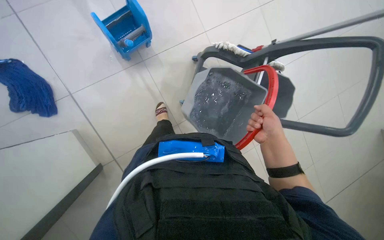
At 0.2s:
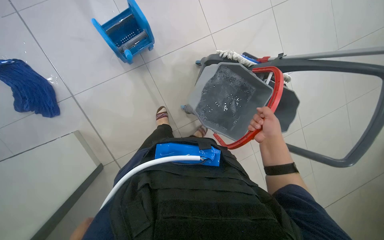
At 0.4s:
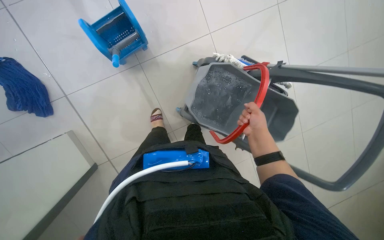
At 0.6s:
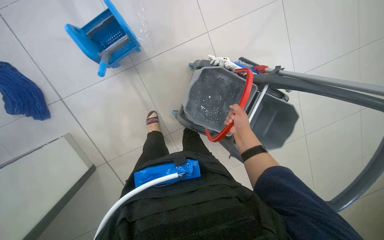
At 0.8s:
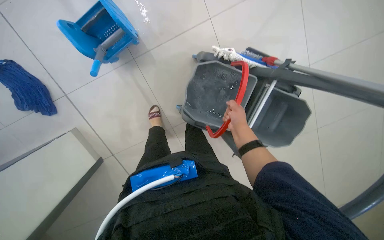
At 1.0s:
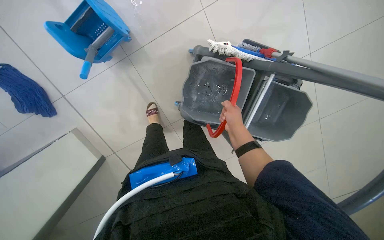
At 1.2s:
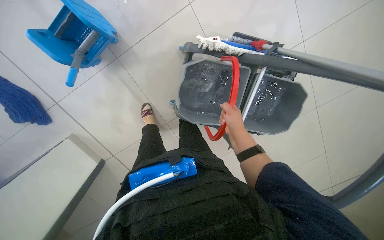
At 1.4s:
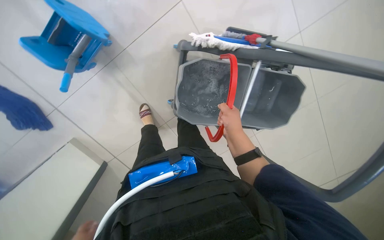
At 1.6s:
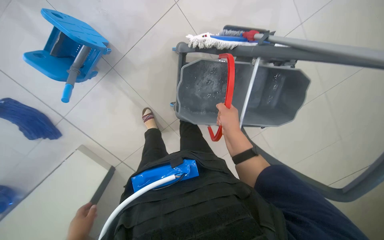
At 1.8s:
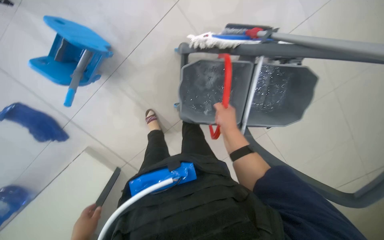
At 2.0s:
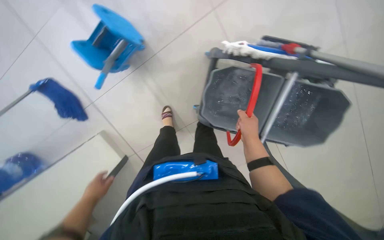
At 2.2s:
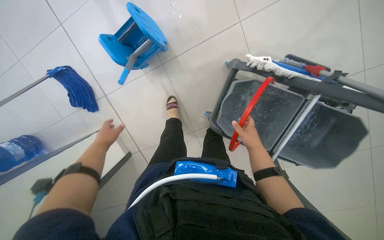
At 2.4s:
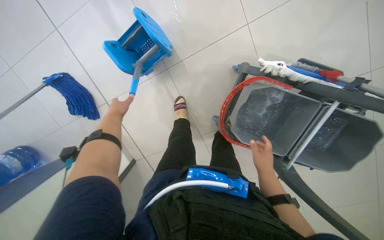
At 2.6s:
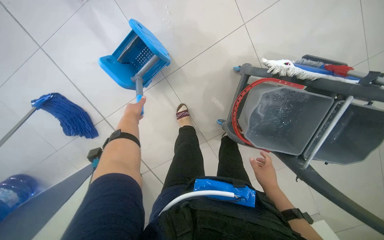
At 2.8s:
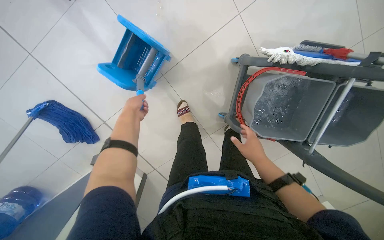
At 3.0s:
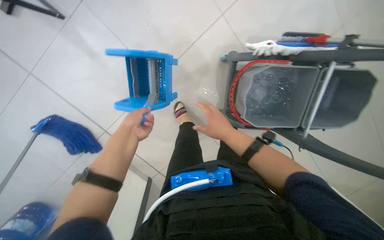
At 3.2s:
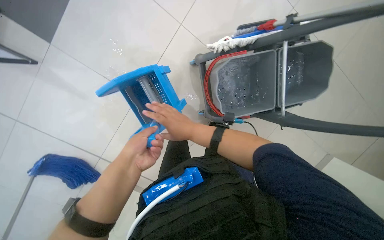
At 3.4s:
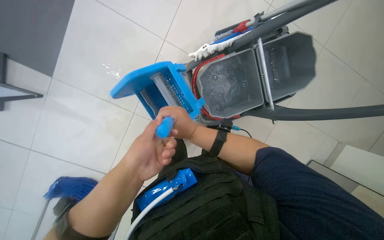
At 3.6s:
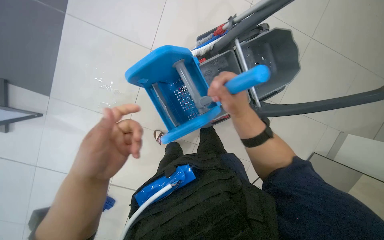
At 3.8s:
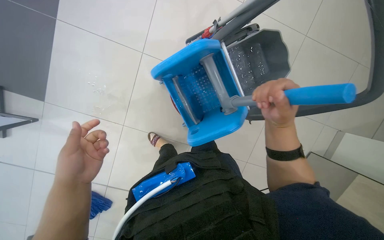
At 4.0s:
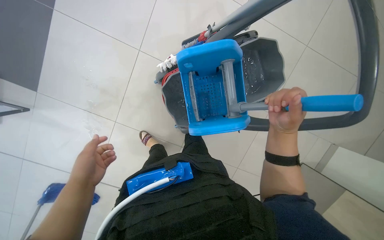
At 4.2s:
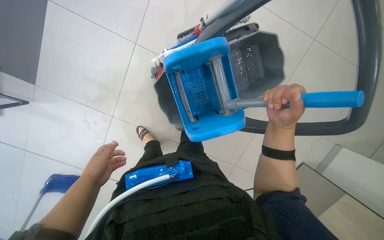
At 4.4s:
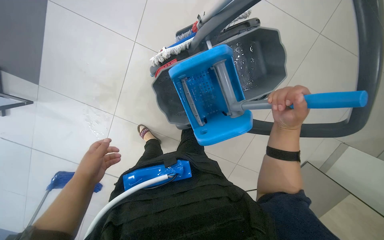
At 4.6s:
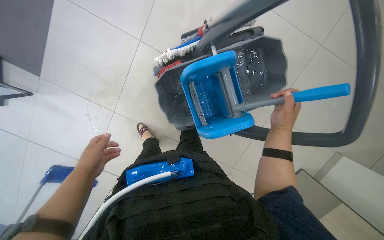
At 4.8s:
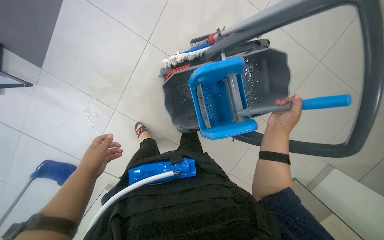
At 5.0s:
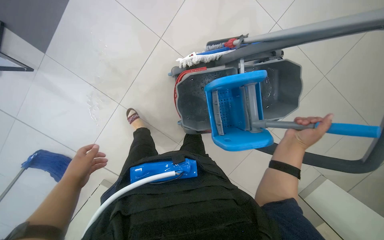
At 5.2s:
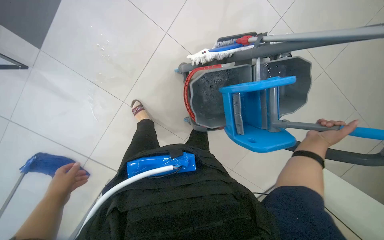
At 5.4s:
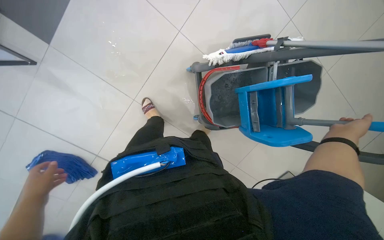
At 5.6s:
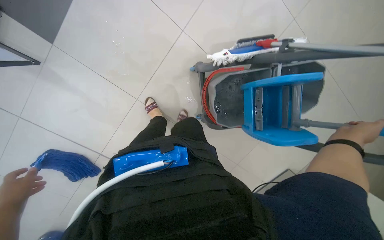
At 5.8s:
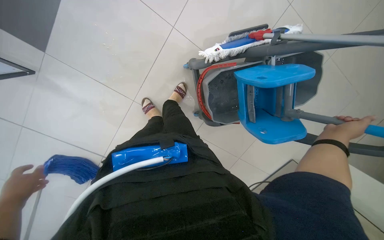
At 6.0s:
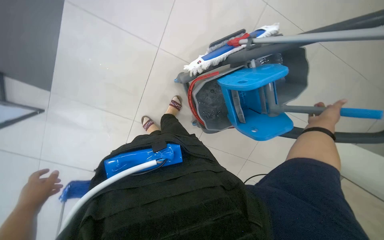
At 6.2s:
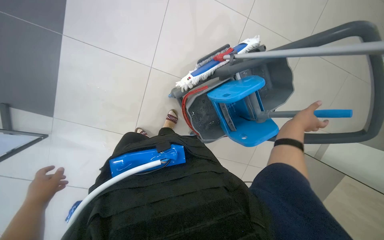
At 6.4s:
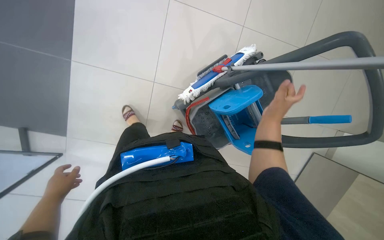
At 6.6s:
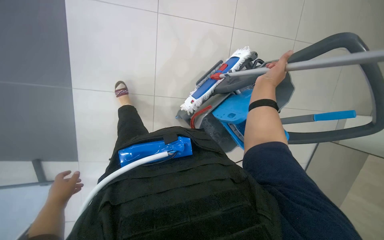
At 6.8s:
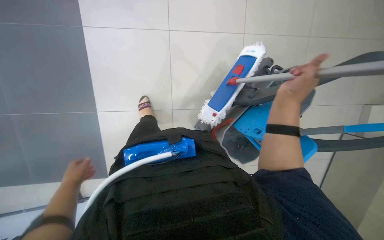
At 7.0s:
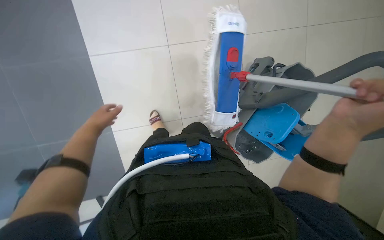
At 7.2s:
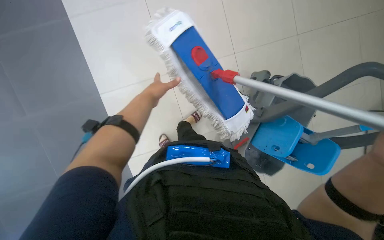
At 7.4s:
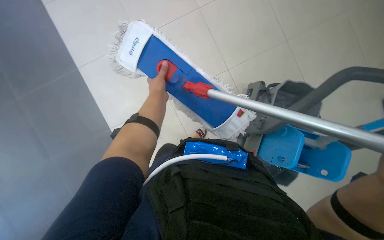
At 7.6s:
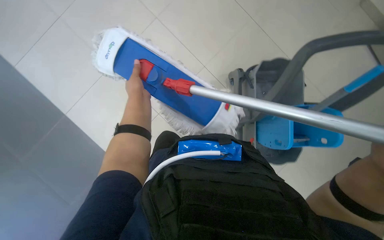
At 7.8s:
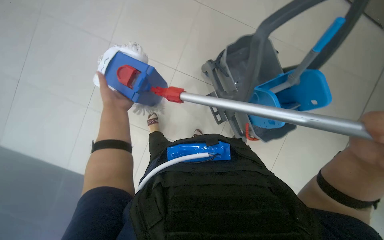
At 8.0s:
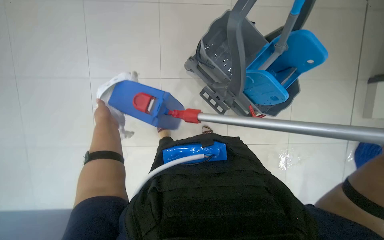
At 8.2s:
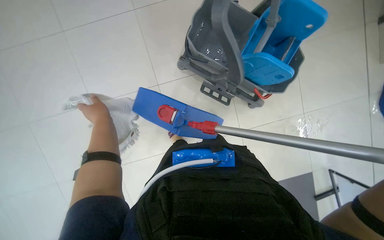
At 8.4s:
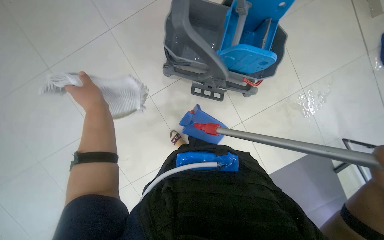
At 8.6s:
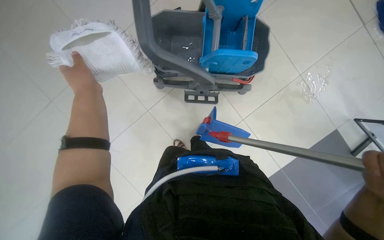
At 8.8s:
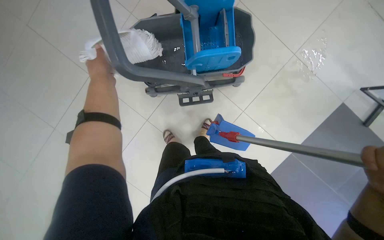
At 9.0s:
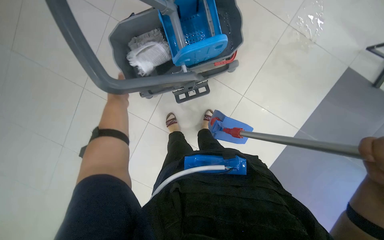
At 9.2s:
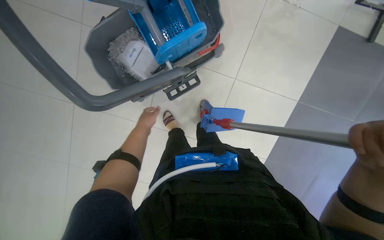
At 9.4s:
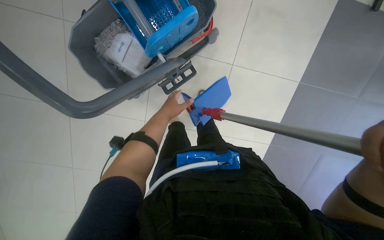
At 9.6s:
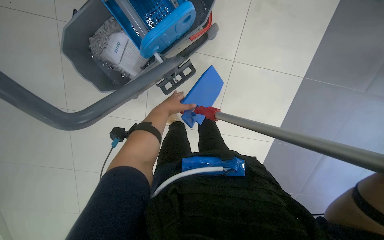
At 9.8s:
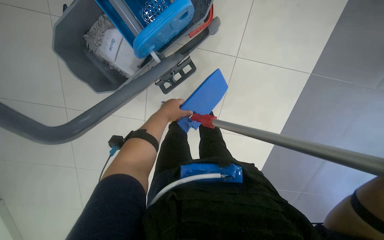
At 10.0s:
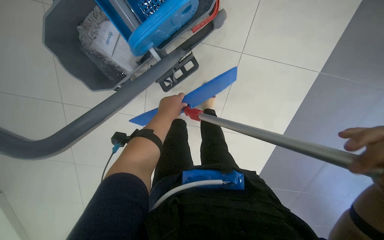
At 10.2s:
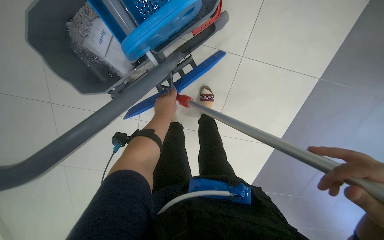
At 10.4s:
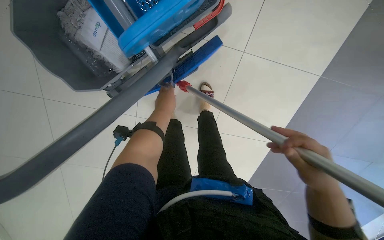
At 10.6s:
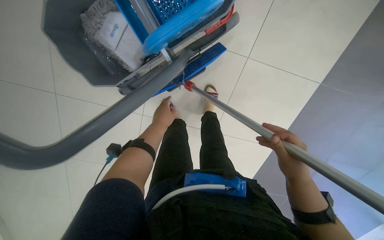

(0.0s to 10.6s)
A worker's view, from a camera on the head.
Job: preparing cleaning supplies.
The whole recording: Preparing cleaning equipment. The worker rinses and empties the cleaning bucket, adds solution, and assembles the mop.
0.0s - 1.6s: The camera is carried about 60 cm. The view tips downward by roughly 20 degrees.
3.0s - 4.6s: The camera is carried roughly 40 cm.
4.6s - 6.0s: The left hand is displaced to the left by some 35 cm.
6.0s - 7.6s: Everything in view rotates approximately 30 degrees counterclockwise. The left hand is displaced up the picture by about 60 cm.
7.6s - 9.0s: The view swings approximately 15 degrees to the left. The scene turns some 70 degrees counterclockwise in the picture.
9.0s - 10.6s: The wearer looks about 15 degrees further downward. The left hand travels to the right by some 15 cm.

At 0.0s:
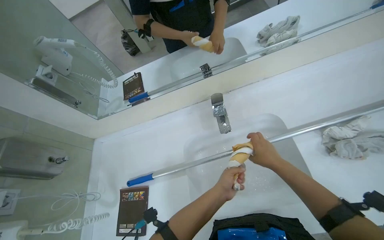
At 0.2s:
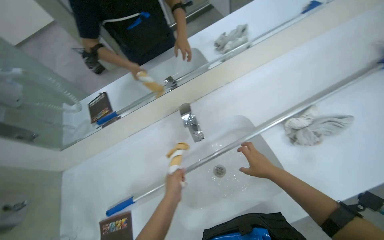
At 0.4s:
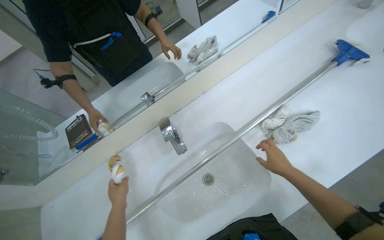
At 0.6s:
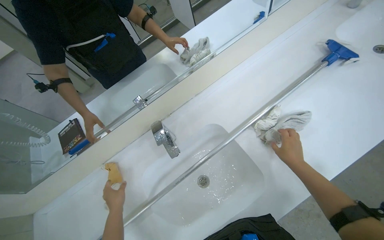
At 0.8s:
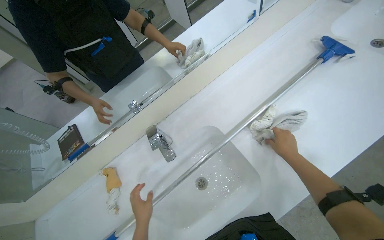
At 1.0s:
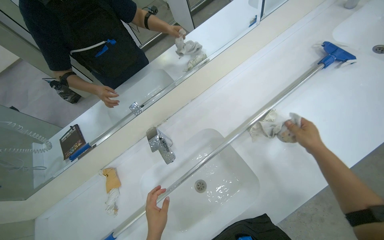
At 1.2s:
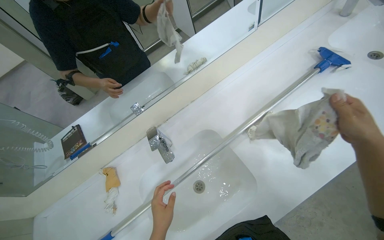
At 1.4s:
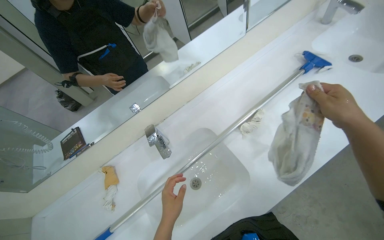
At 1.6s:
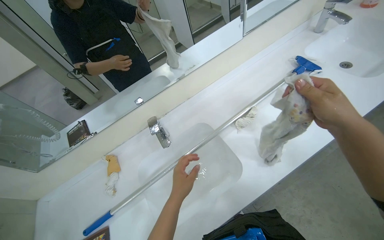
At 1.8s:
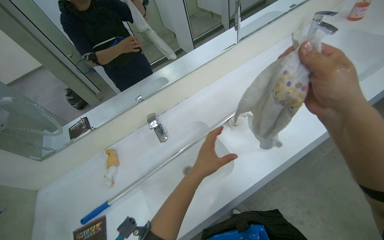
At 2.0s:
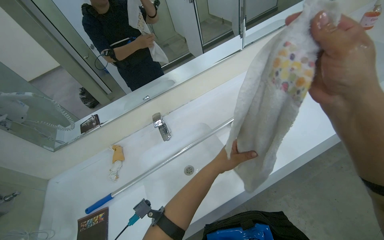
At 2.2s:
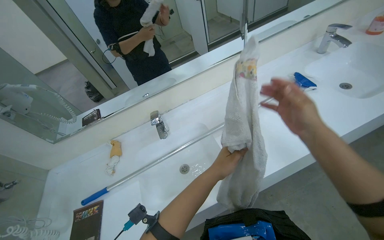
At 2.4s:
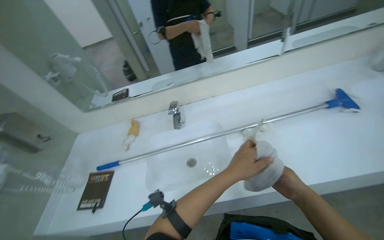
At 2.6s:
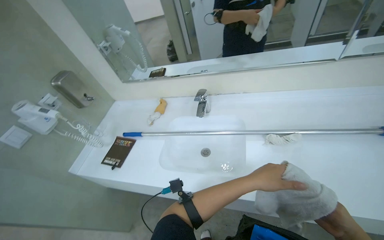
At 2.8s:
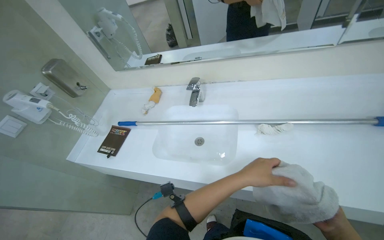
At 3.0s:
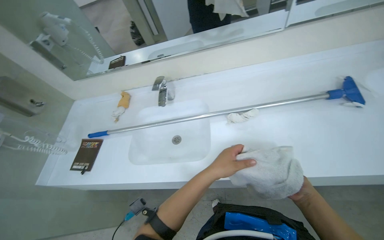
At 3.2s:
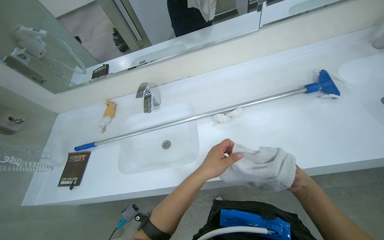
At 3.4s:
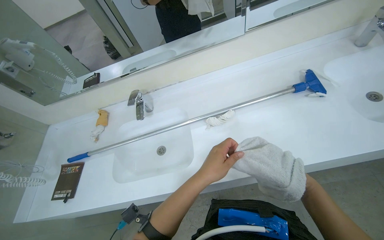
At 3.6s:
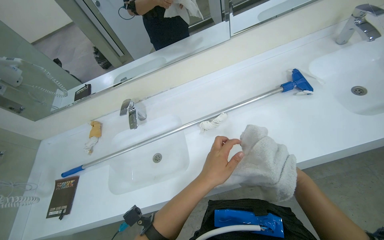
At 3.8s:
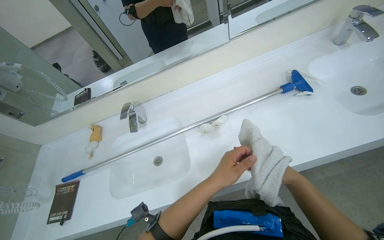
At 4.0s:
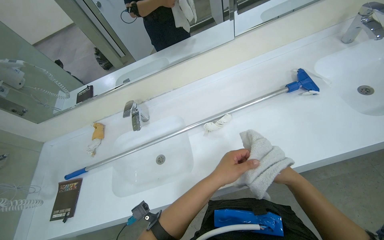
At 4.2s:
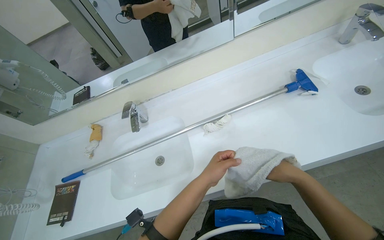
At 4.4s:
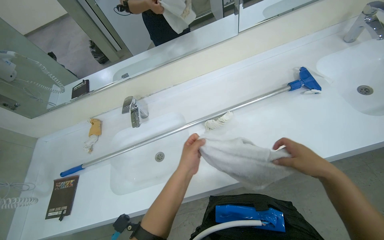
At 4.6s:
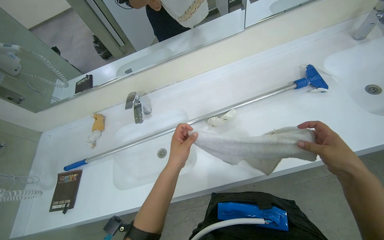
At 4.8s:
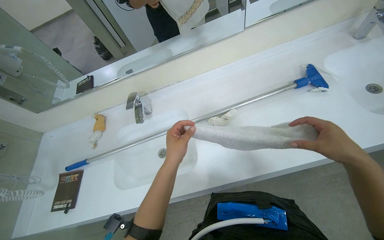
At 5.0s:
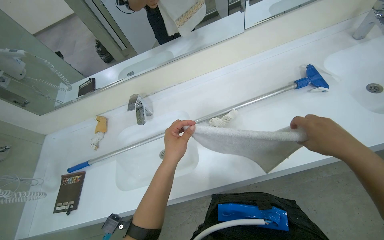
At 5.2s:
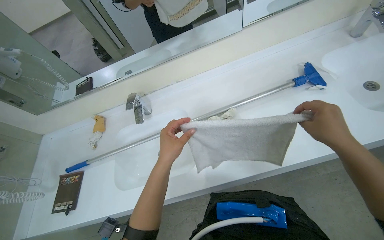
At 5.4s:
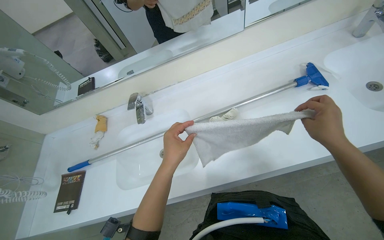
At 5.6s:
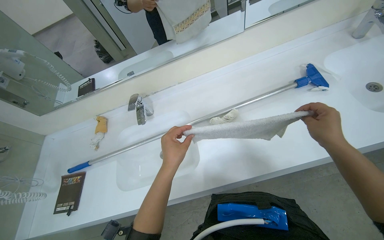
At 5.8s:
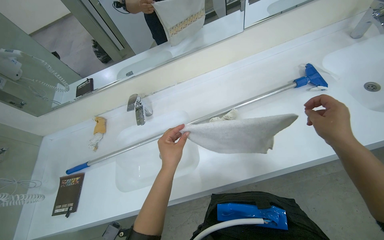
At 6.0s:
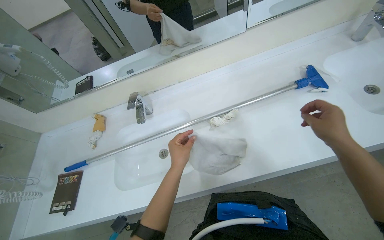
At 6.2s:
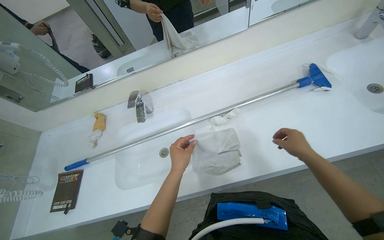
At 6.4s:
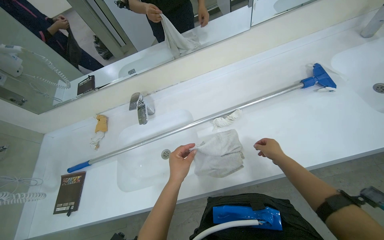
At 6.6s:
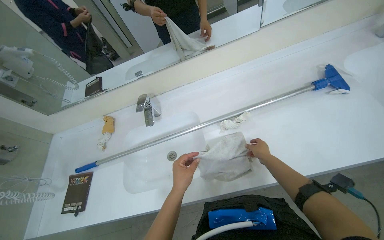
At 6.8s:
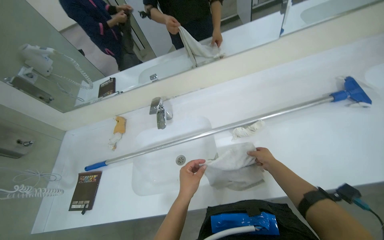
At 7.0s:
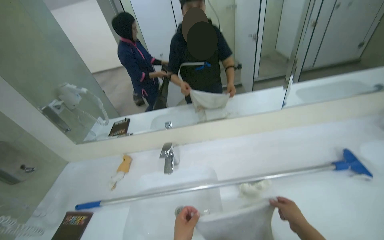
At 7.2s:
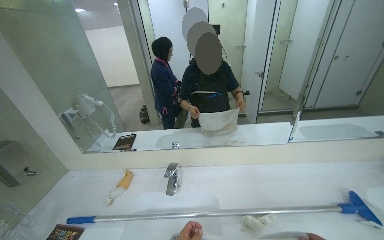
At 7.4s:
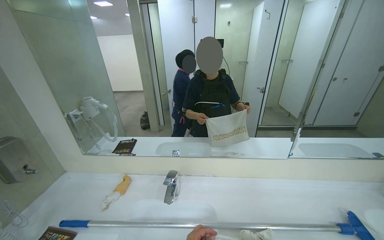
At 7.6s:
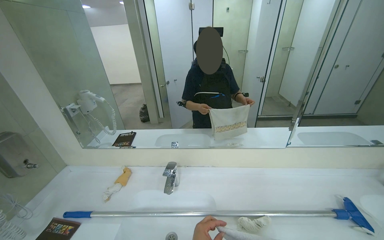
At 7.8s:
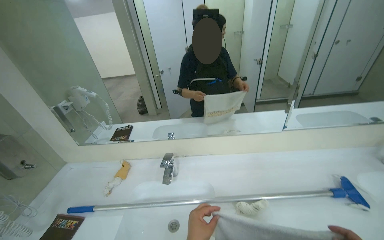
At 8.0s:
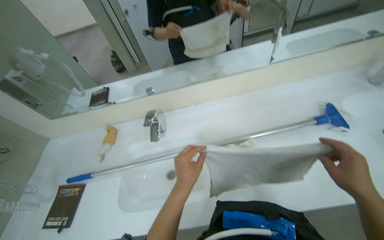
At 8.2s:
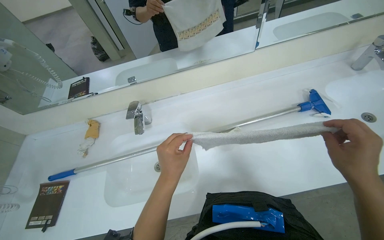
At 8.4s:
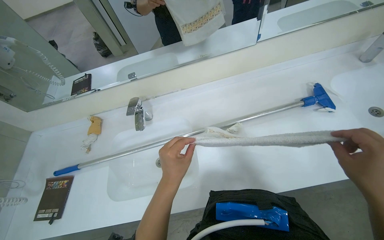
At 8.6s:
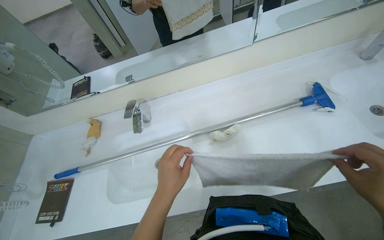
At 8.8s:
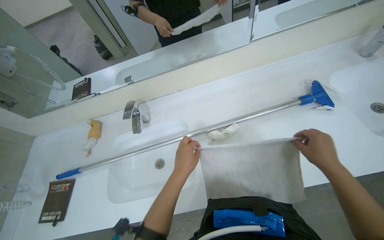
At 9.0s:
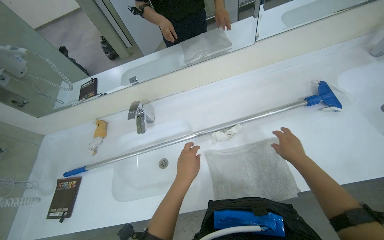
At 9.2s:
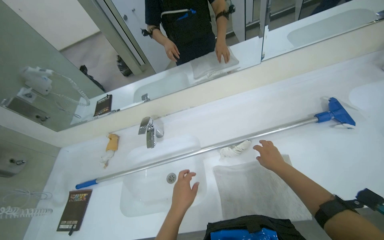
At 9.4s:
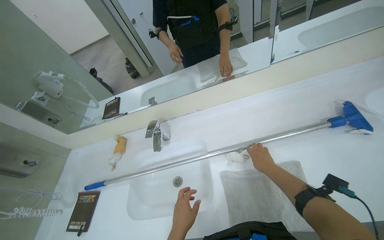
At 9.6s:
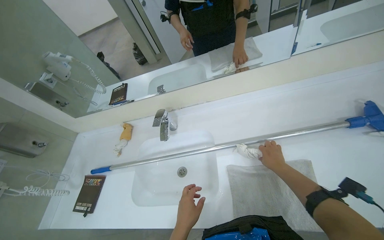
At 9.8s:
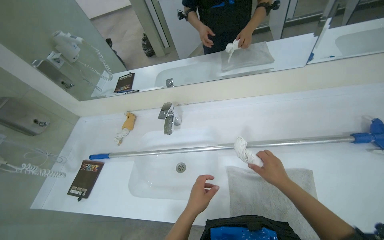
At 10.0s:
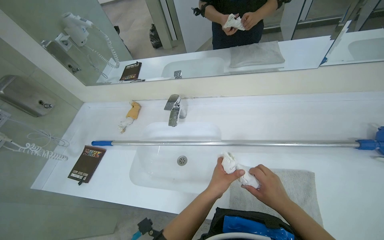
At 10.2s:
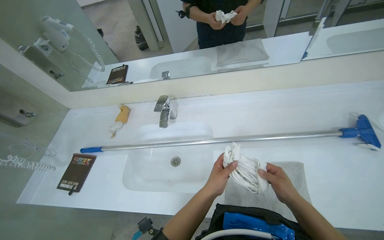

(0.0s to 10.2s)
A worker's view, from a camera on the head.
Job: managing laundry.
The whole recording: Folding clean cloths. The worker folds several clean cloths on the counter.
0.0s - 1.4s: The head rotates roughly 25 degrees to the right. The right hand goes approximately 40 cm to the right, nearer to the camera and up the picture.
1.4s - 3.0s: The head rotates some 35 degrees to the left.
3.0s - 4.4s: The right hand is displaced up the picture and nearer to the camera by some 15 cm.
4.4s - 5.8s: The right hand heads up the picture, covering about 10 cm.
5.8s - 7.2s: The camera pitches upward, by roughly 30 degrees.
7.2s - 8.8s: The view tilts some 30 degrees downward.
8.8s - 10.2s: The left hand moves some 15 cm down the picture and comes back, while the right hand shifts approximately 15 cm to the left, and reaches about 25 cm farther from the camera, then returns.
